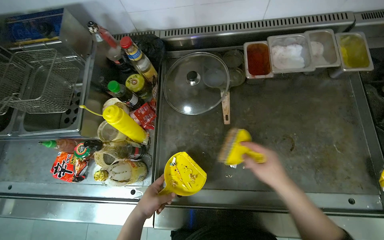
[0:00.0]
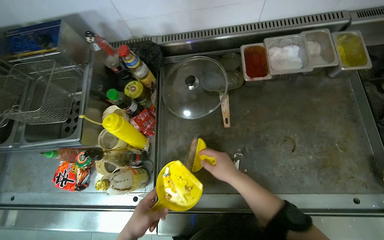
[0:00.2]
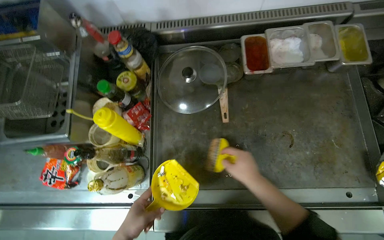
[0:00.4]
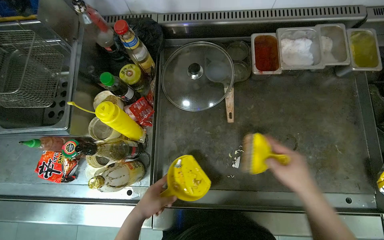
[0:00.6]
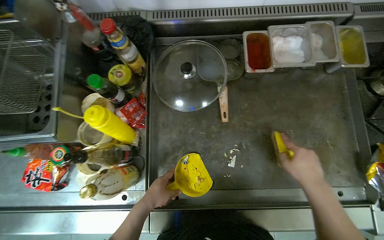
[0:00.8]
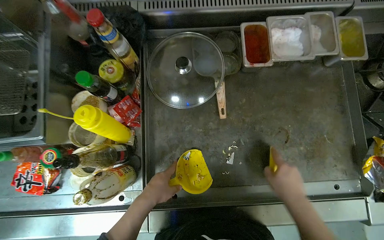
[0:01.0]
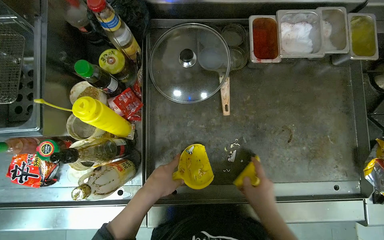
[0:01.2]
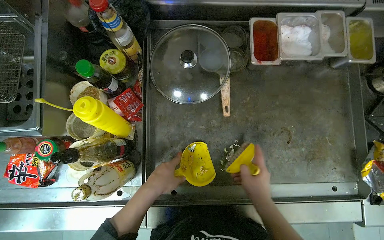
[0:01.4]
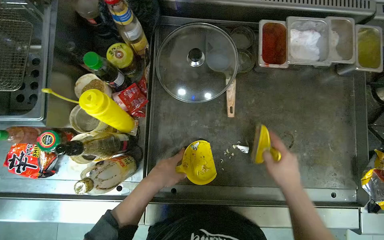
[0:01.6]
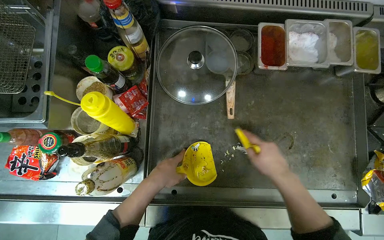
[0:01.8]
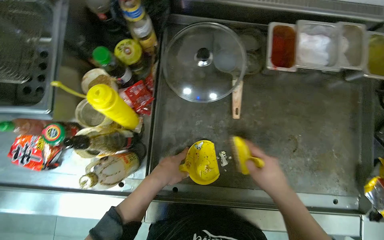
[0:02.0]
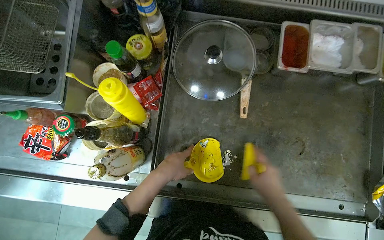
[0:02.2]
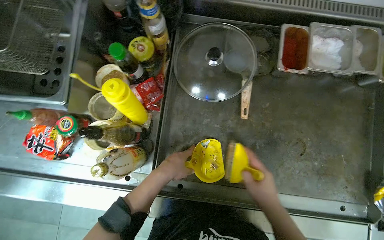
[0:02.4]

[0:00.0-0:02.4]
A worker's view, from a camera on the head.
Job: cleaning kitchen.
The whole recording: Cleaning kitchen counter. The worker scrapes and sweeps debris from the metal kitchen counter.
0:00.0 to 0:01.2: The right hand moves left and right over about 20 cm, changing direction 2 times. The left hand is displaced up the picture by roughly 10 cm.

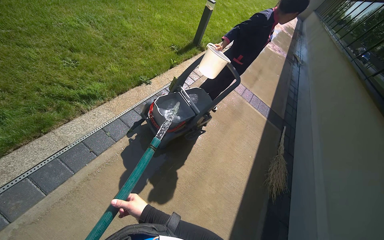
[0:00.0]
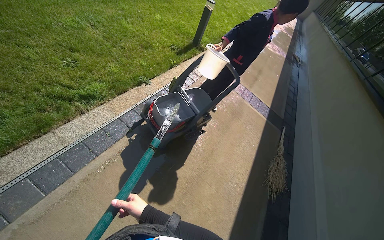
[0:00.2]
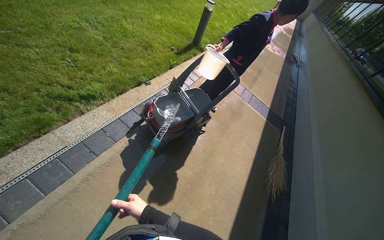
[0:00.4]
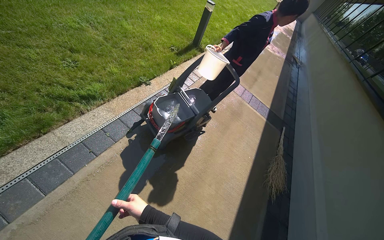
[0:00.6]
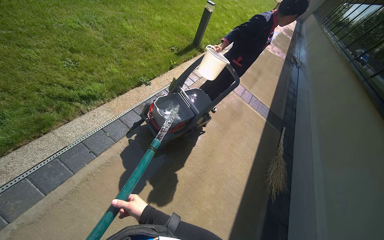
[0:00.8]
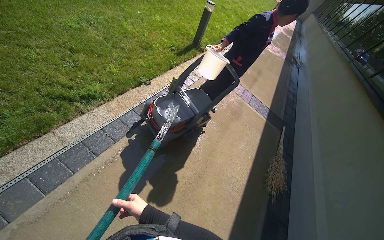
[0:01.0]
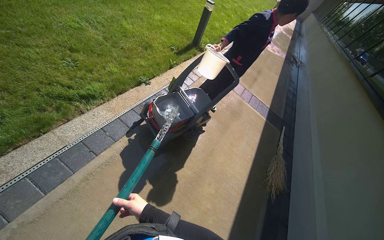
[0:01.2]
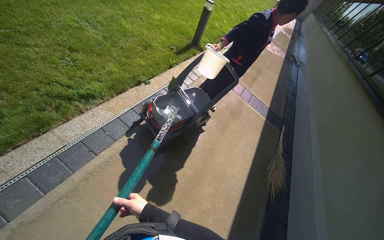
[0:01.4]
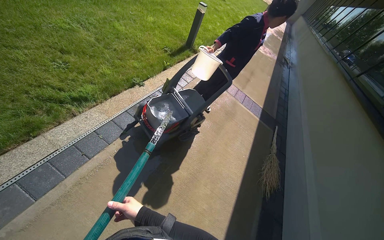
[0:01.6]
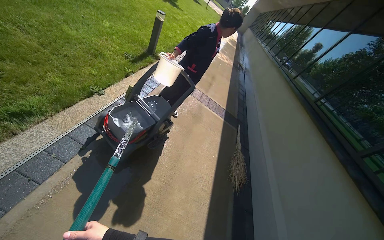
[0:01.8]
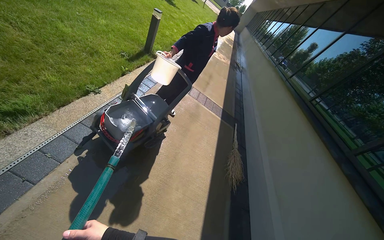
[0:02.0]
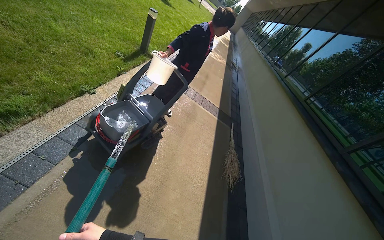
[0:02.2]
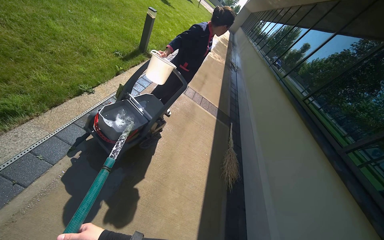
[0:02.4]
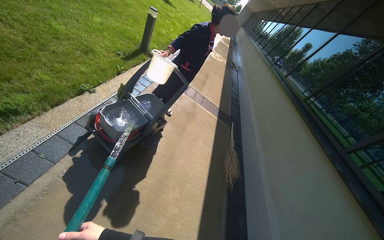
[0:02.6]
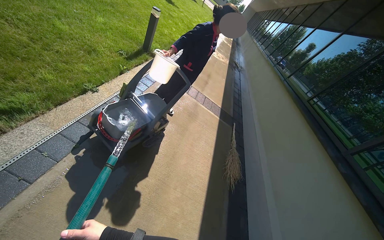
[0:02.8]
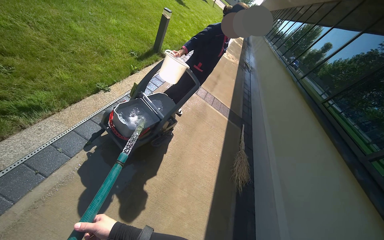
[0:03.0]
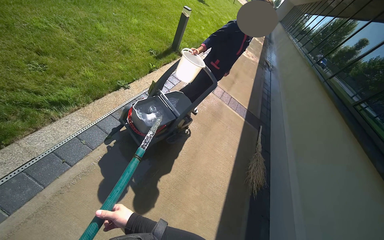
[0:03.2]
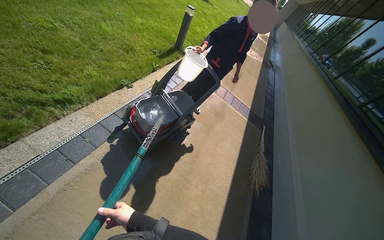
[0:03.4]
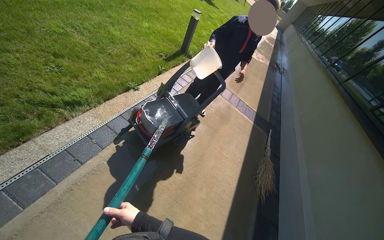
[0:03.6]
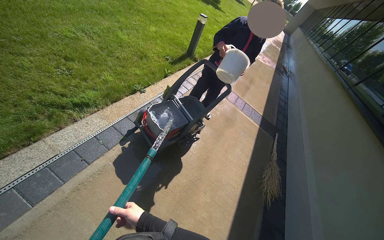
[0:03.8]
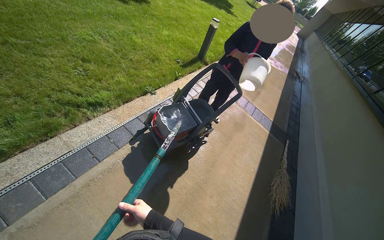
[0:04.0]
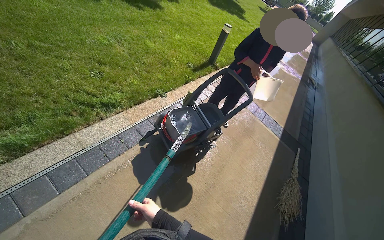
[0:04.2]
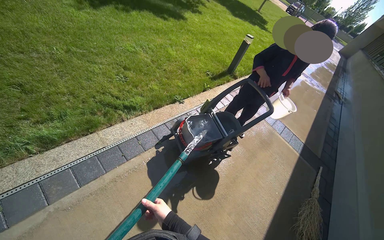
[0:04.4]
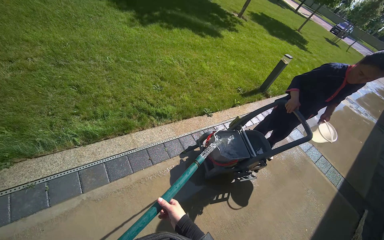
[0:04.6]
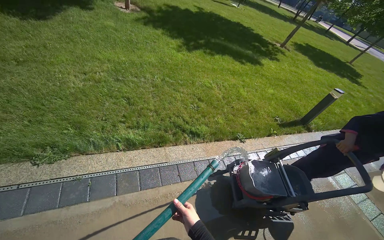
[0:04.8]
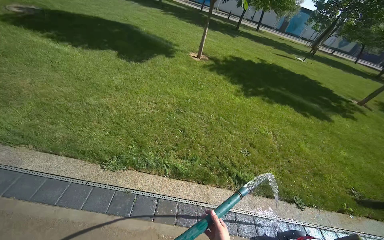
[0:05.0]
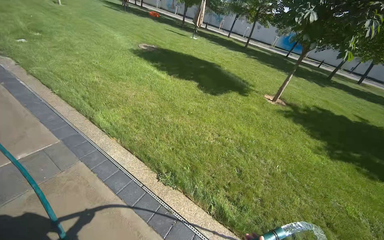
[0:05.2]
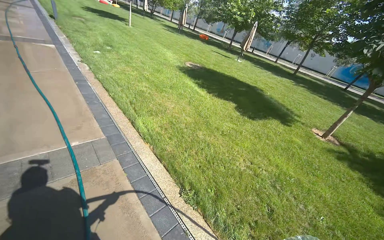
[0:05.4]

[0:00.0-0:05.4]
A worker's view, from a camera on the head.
Job: preparing cleaning supplies.
The whole recording: Filling cleaning cart with water. The worker fills a cleaning cart with water using a hose.
0:02.8 to 0:04.0: The view swings some 15 degrees to the left.
0:04.0 to 0:05.4: The camera travels approximately 50 cm. The wearer looks roughly 100 degrees further to the left. The view tips upward by about 45 degrees.

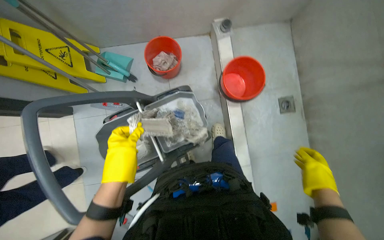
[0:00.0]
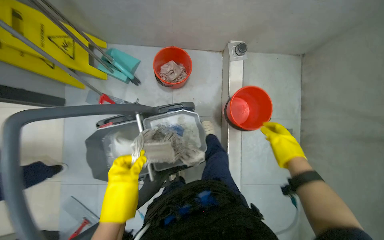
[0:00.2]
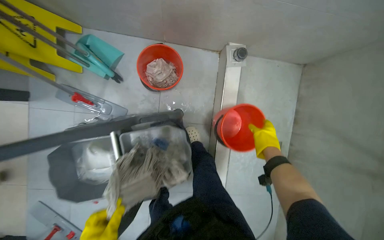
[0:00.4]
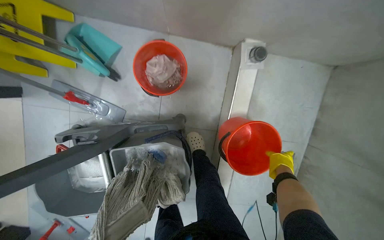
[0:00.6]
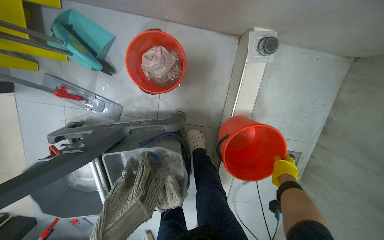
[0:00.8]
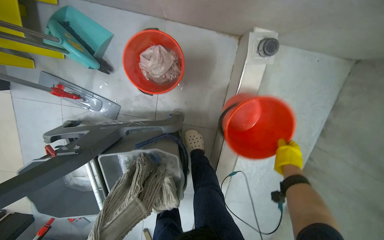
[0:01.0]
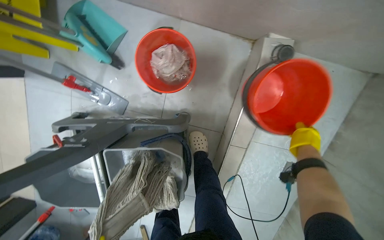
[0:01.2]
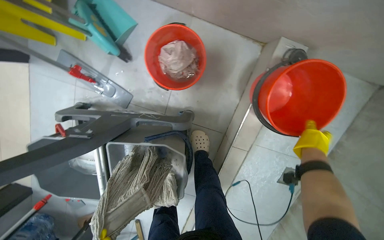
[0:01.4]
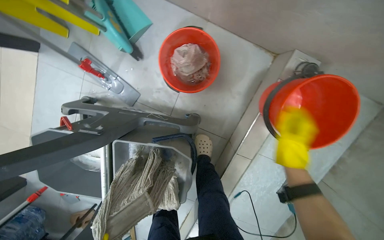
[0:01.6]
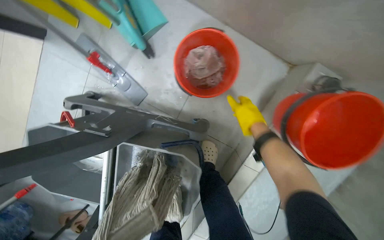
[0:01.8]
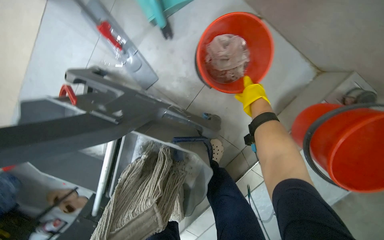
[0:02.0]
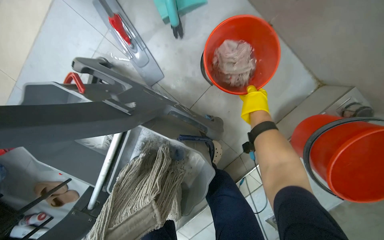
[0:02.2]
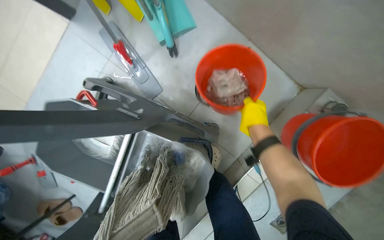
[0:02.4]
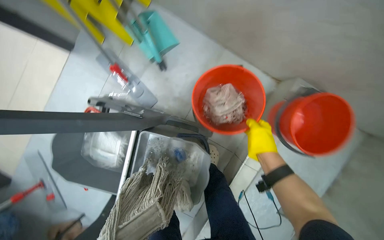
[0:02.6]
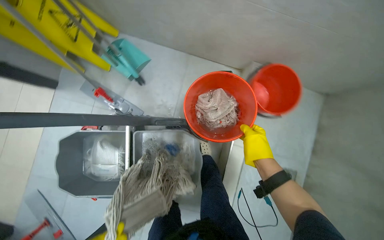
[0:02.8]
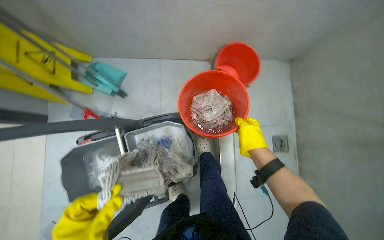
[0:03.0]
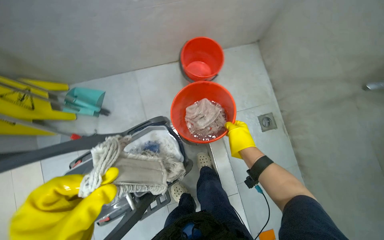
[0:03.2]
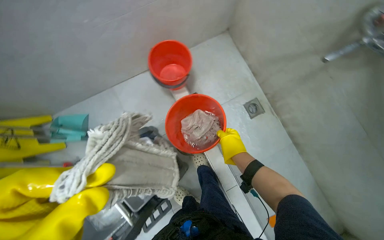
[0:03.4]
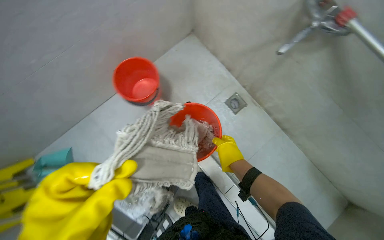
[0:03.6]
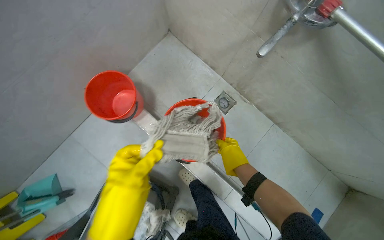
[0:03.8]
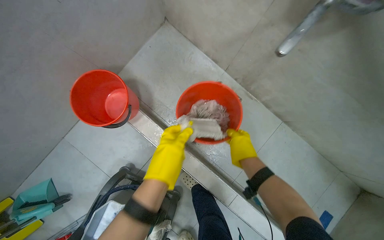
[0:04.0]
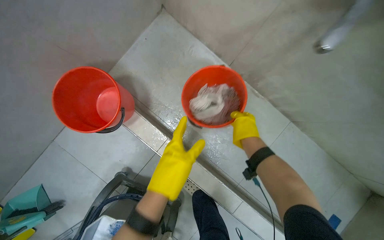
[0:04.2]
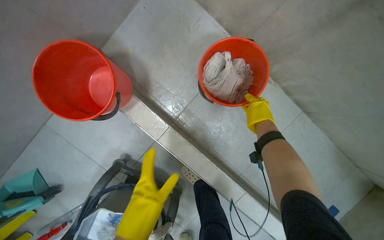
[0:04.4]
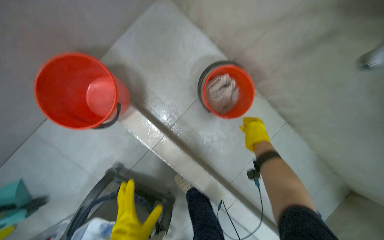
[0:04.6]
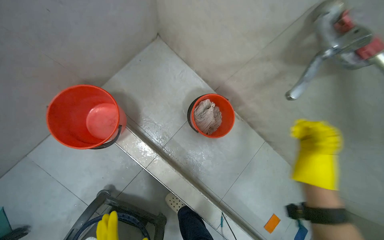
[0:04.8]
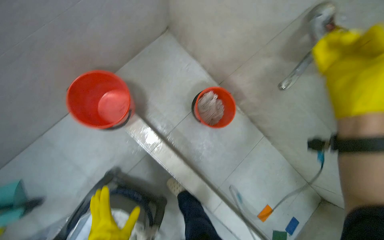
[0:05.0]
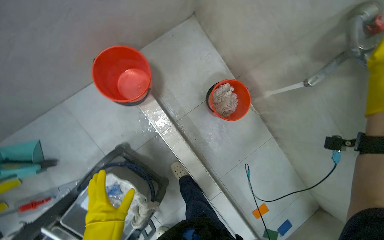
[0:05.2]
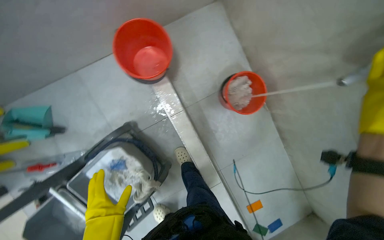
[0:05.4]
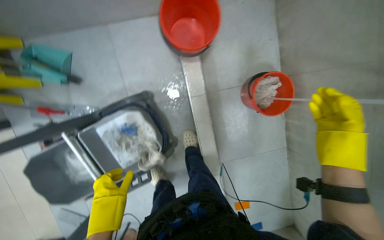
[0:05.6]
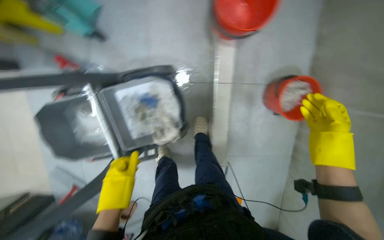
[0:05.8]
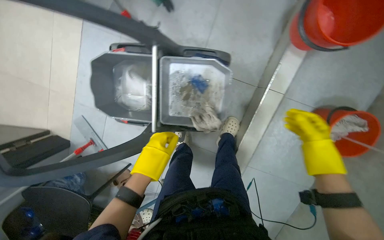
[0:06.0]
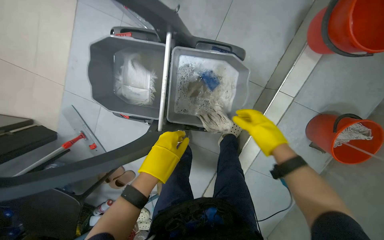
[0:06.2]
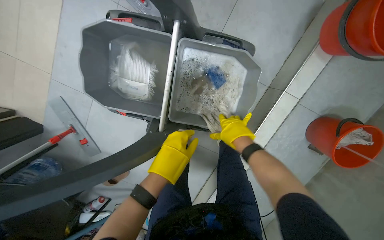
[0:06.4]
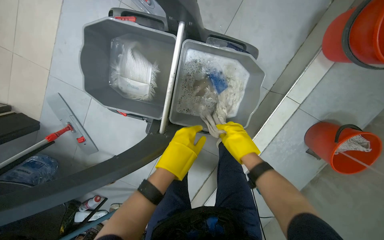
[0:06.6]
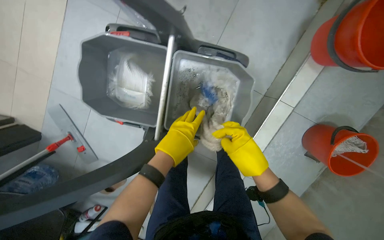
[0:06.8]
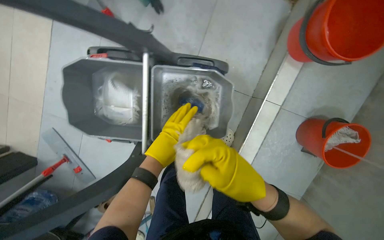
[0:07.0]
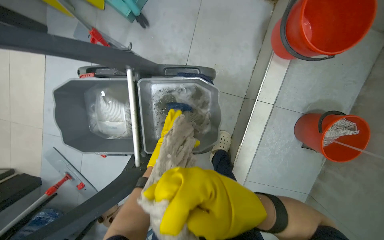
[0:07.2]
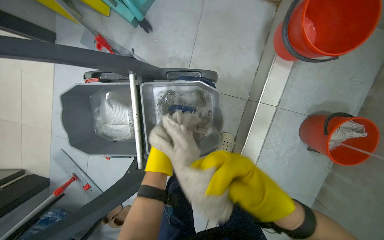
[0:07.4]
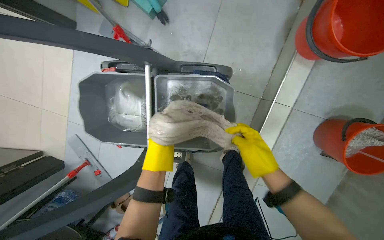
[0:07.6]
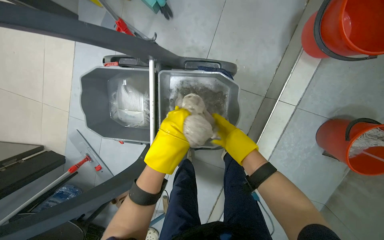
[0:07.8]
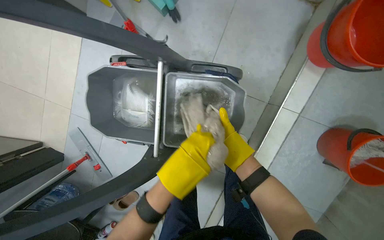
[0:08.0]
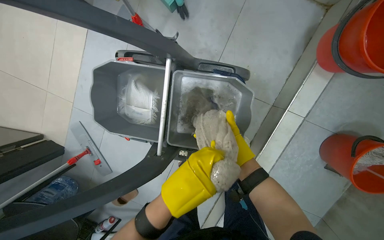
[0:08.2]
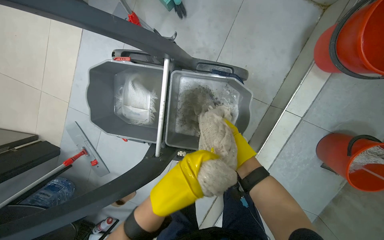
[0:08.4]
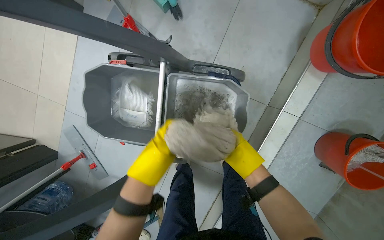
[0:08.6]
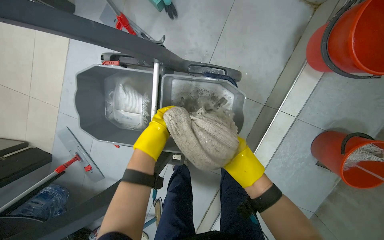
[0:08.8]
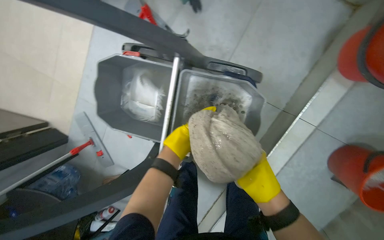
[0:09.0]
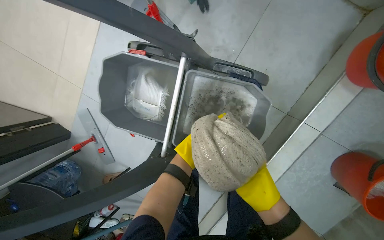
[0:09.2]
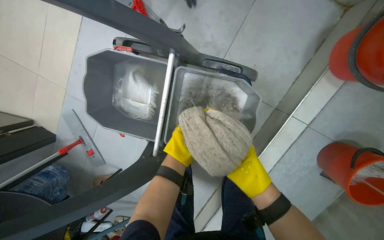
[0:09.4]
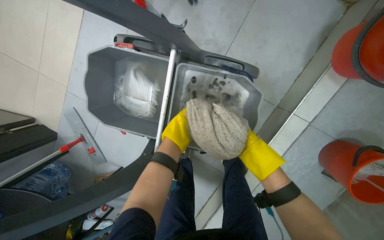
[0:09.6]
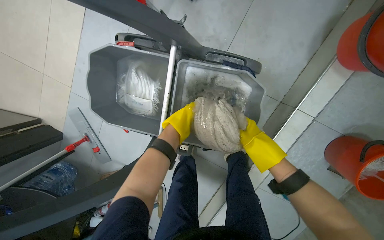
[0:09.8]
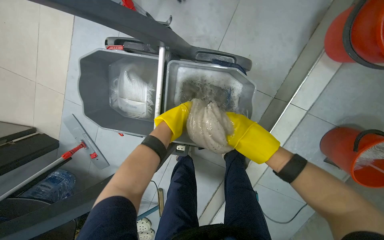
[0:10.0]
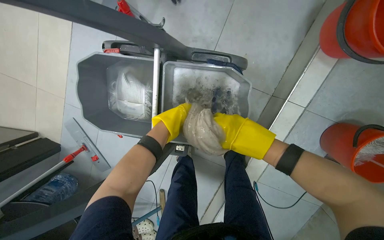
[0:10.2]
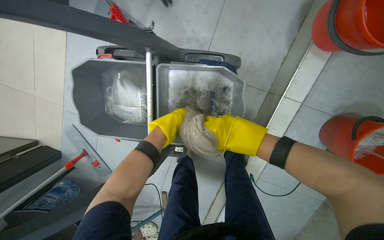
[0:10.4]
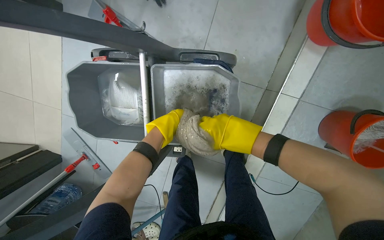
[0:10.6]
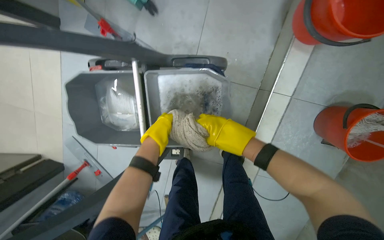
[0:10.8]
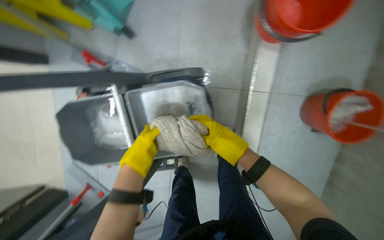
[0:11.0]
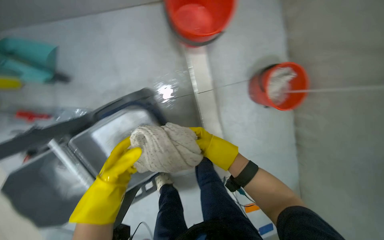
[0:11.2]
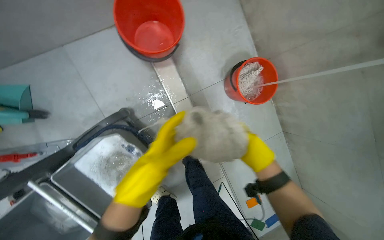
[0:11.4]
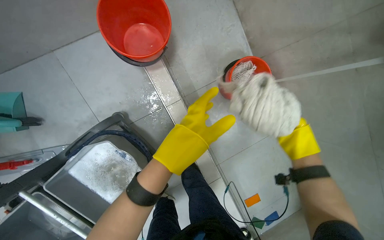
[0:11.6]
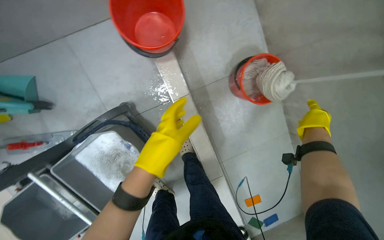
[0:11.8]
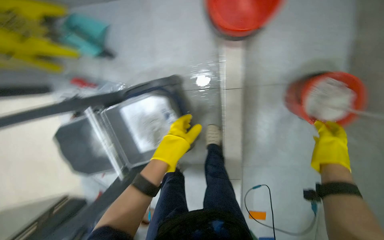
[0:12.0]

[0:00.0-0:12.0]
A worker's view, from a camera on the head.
Job: preparing cleaning supplies.
The whole recording: Preparing cleaning cart with water and mop. The worker places a mop head into the cleaning cart, then fills buckets with water for the cart.
0:00.0 to 0:01.6: The wearer moves approximately 60 cm. The camera pitches downward, by roughly 15 degrees. The scene rotates clockwise by some 35 degrees.
0:01.6 to 0:03.0: The head travels roughly 50 cm. The head rotates about 25 degrees to the right. The view tilts approximately 20 degrees upward.
0:03.0 to 0:04.4: The wearer moves about 60 cm. The wearer looks approximately 15 degrees further downward. The scene turns some 45 degrees counterclockwise in the picture.
0:04.4 to 0:06.0: The camera is carried roughly 70 cm. The scene turns roughly 70 degrees clockwise in the picture.
0:06.0 to 0:07.6: The right hand moves to the left, roughly 15 cm; the left hand travels up the picture and to the right by about 20 cm, and goes farther from the camera and returns, approximately 25 cm each way.
0:07.6 to 0:09.0: The left hand shifts approximately 20 cm farther from the camera.
0:10.4 to 0:12.0: The head travels some 40 cm.
